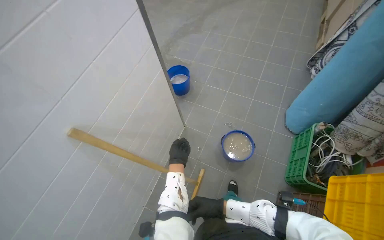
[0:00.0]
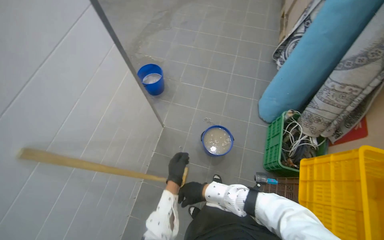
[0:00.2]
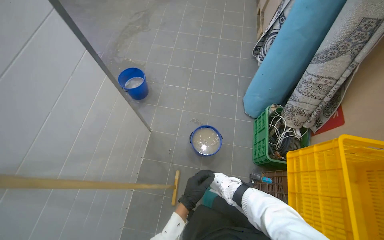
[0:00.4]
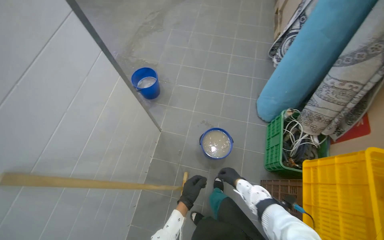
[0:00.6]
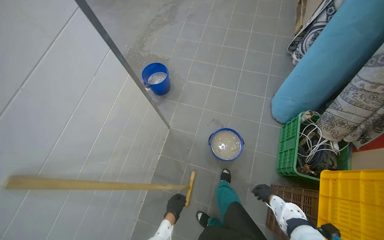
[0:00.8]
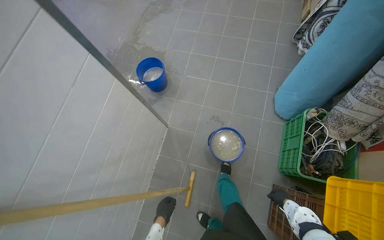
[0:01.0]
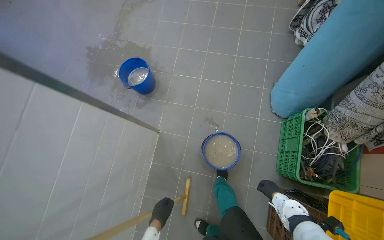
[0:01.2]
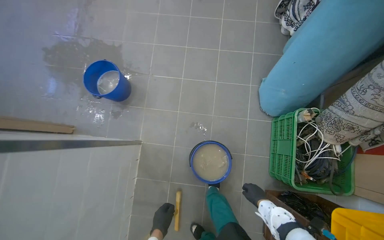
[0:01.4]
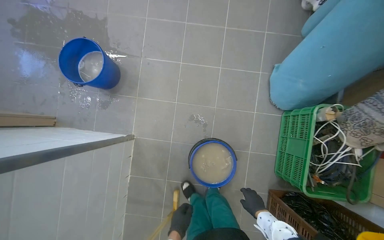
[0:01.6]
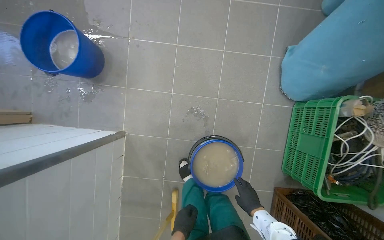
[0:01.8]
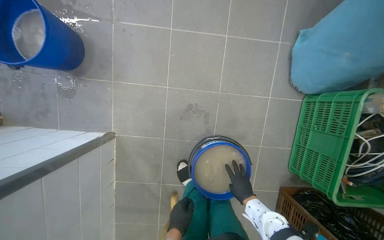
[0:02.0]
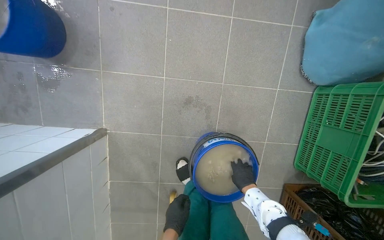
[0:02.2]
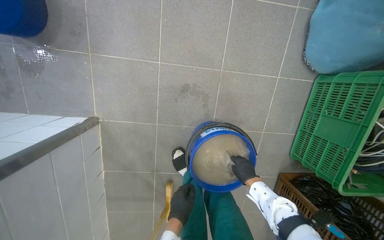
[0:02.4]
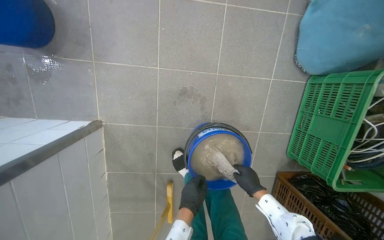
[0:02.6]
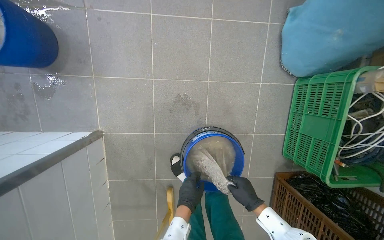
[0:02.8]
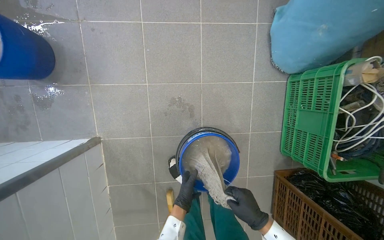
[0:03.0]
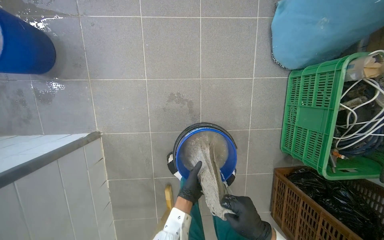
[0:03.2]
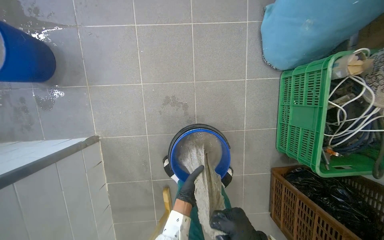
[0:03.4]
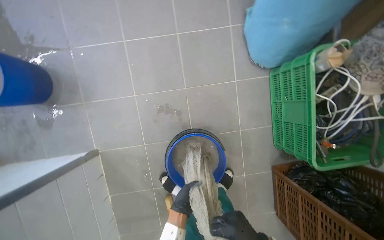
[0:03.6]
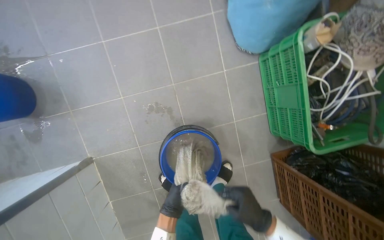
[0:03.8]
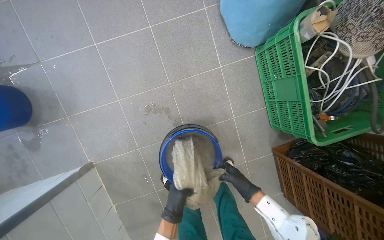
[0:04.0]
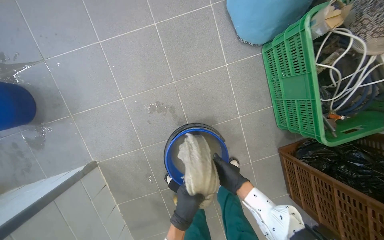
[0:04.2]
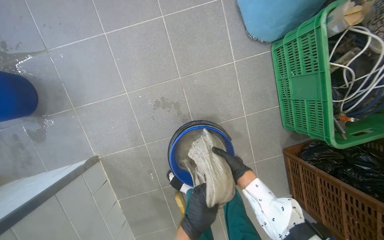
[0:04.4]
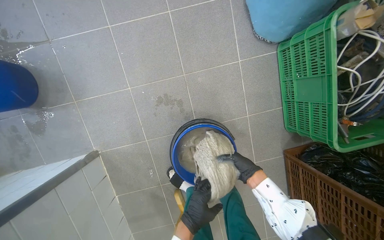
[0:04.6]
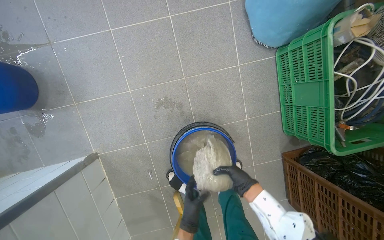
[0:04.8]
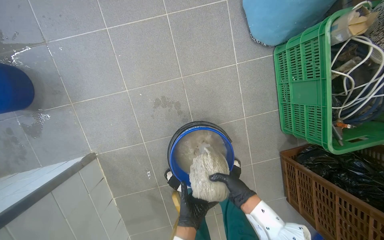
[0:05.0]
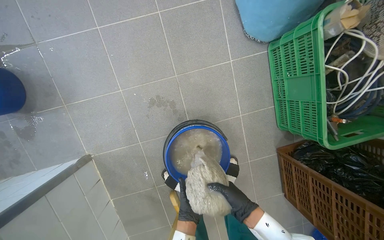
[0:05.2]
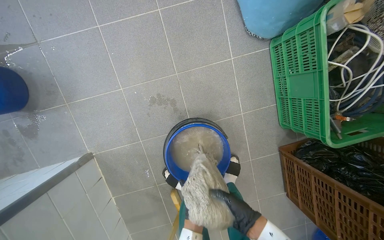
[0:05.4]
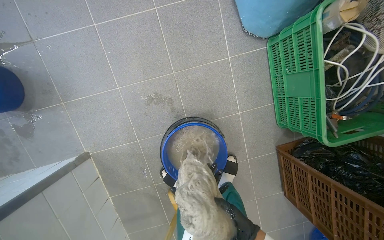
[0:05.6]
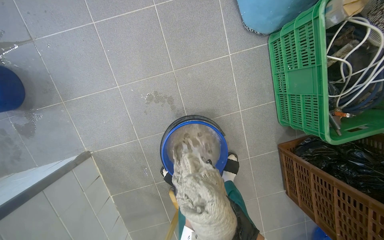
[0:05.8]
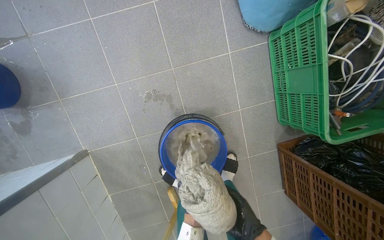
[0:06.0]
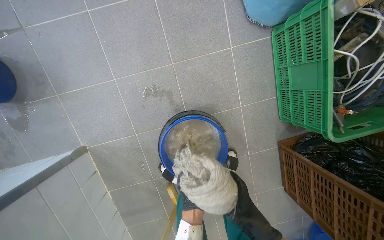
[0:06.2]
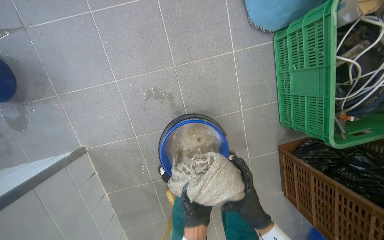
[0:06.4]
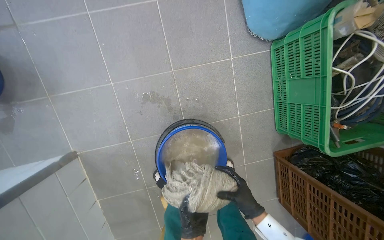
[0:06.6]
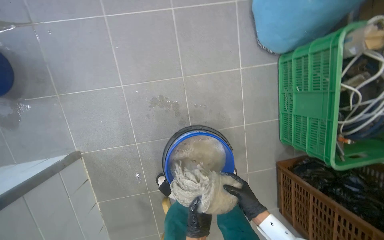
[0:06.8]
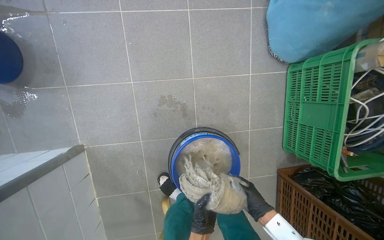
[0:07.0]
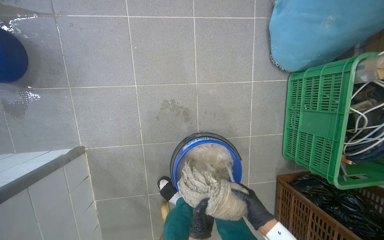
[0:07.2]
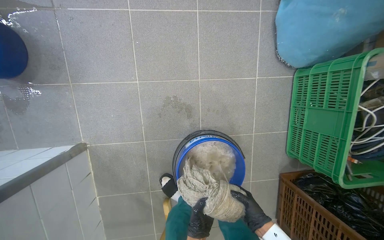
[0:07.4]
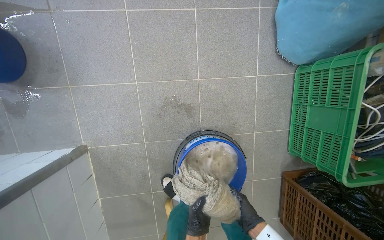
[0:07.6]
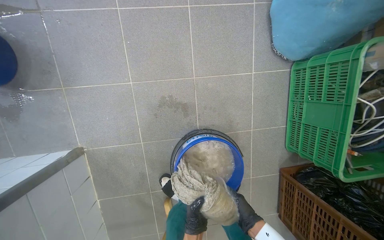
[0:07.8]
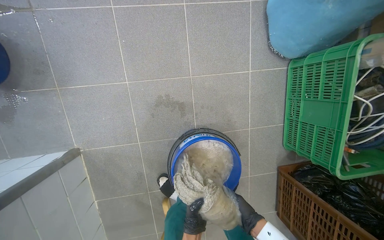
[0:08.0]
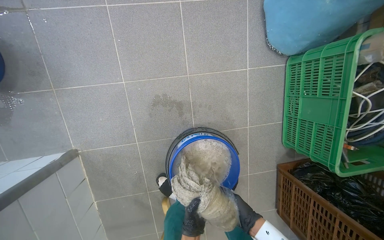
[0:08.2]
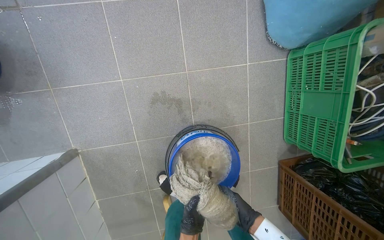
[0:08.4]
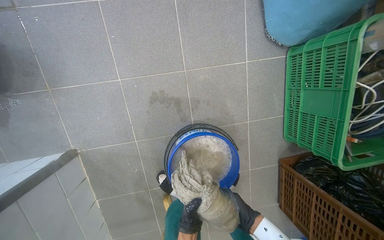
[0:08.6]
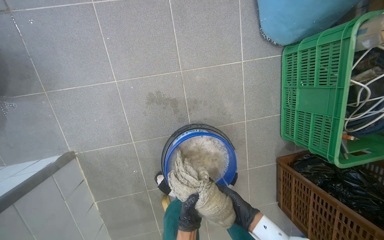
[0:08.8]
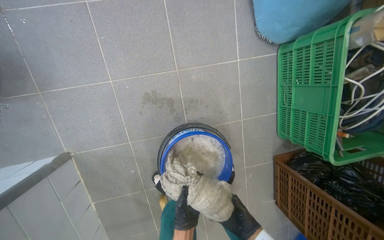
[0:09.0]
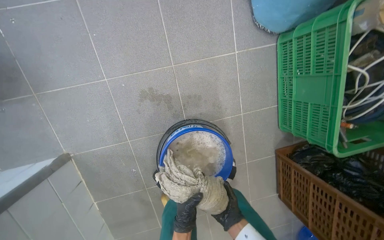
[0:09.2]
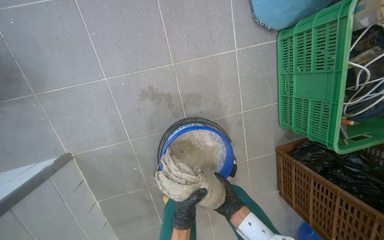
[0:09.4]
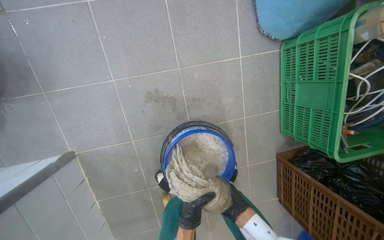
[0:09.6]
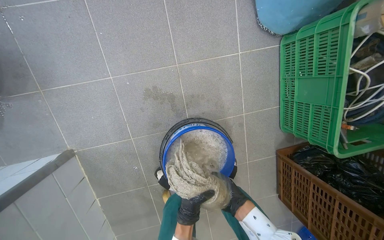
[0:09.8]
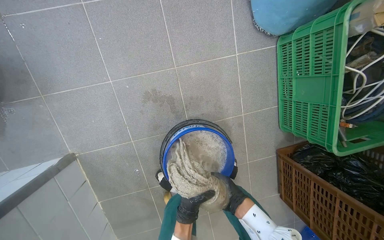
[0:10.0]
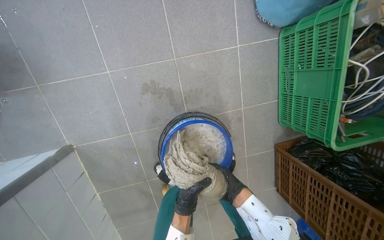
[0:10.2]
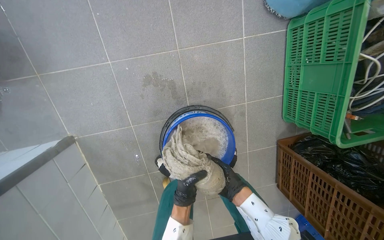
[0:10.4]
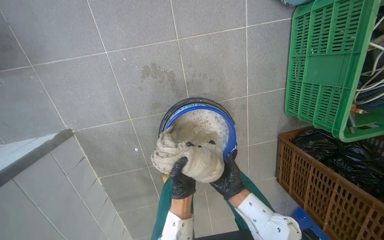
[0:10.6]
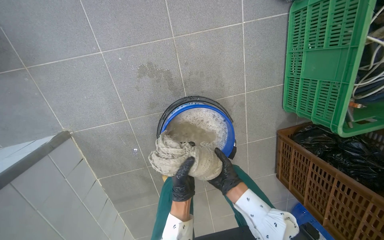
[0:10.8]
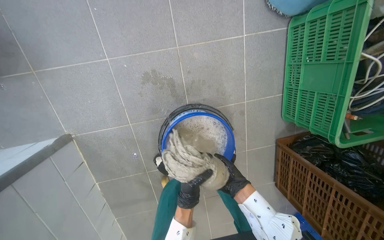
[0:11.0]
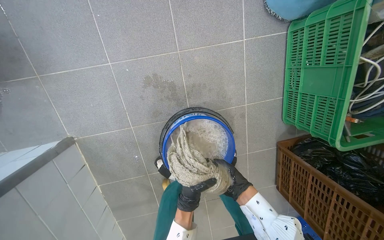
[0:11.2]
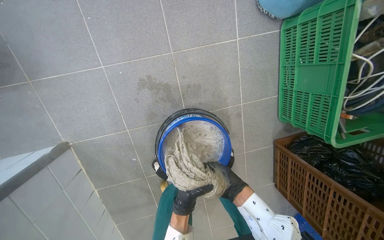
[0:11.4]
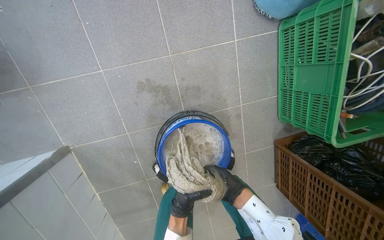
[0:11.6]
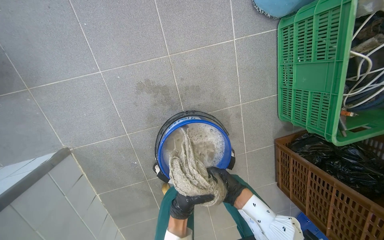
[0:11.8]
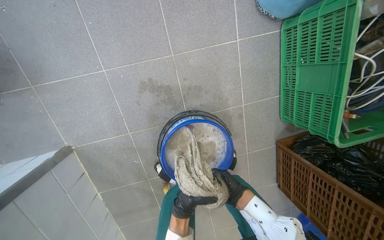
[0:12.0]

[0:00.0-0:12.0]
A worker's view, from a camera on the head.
Job: preparing cleaning supplies.
The whole recording: Wringing out mop cloth. The worker wrings out a wet cloth from the cleaning bucket.
0:00.0 to 0:01.6: The head travels about 80 cm. The view tips downward by approximately 20 degrees.
0:01.6 to 0:03.0: The right hand travels up the picture and back again, some 15 cm each way; the left hand travels up the picture by approximately 15 cm.
0:07.6 to 0:09.0: The hands work in one place, with small movements.
0:10.4 to 0:12.0: The hands are busy where they are.

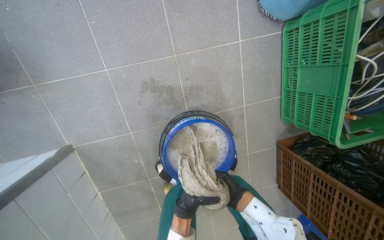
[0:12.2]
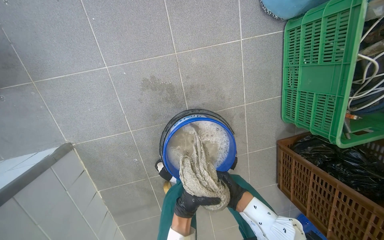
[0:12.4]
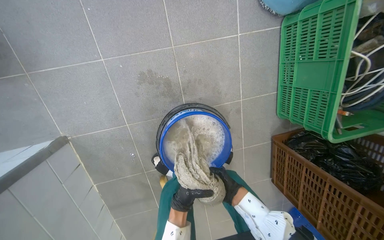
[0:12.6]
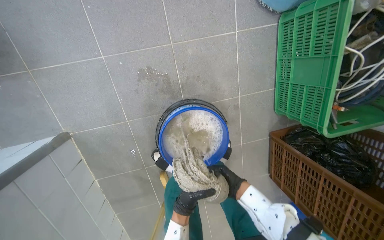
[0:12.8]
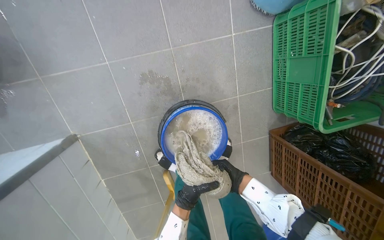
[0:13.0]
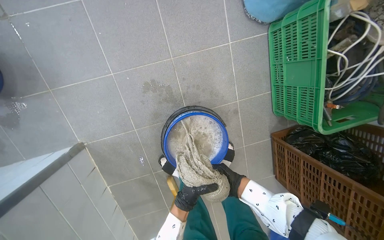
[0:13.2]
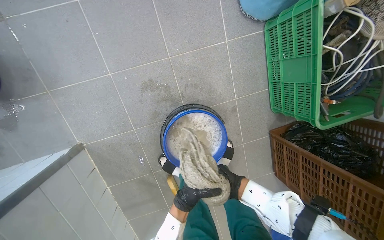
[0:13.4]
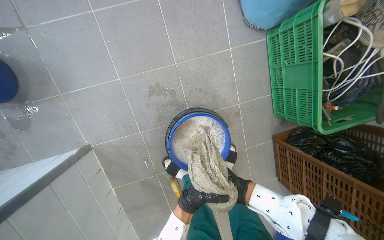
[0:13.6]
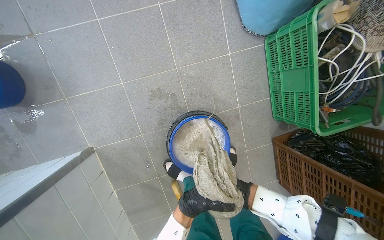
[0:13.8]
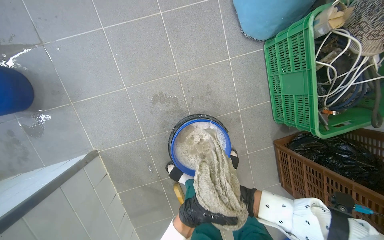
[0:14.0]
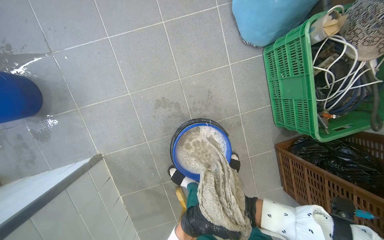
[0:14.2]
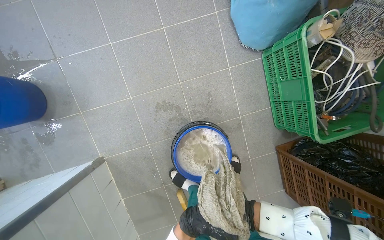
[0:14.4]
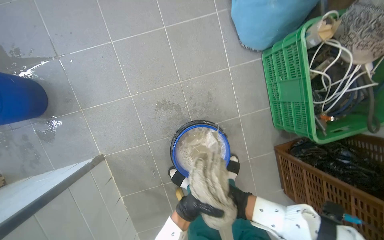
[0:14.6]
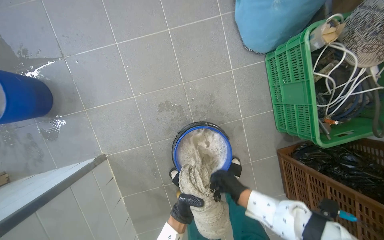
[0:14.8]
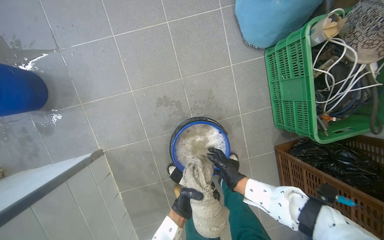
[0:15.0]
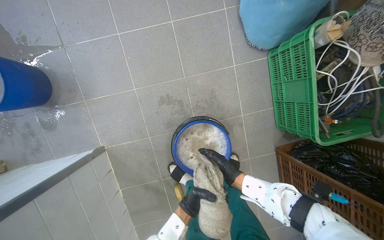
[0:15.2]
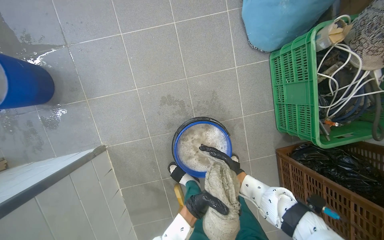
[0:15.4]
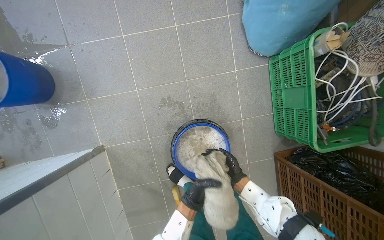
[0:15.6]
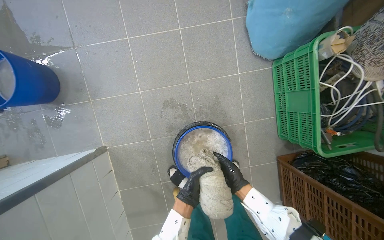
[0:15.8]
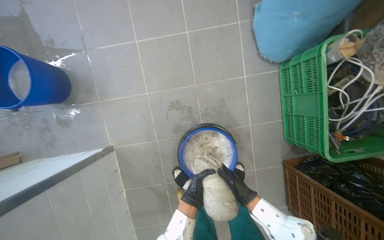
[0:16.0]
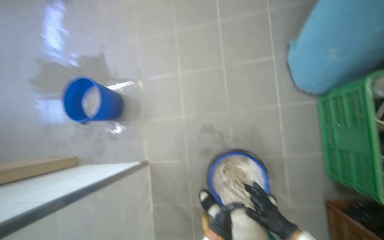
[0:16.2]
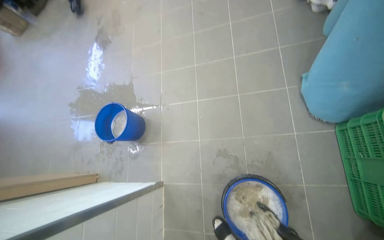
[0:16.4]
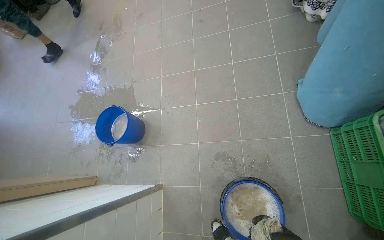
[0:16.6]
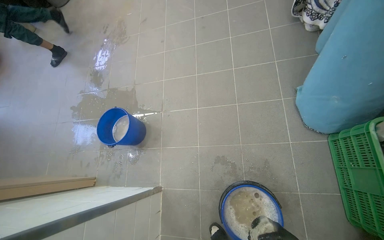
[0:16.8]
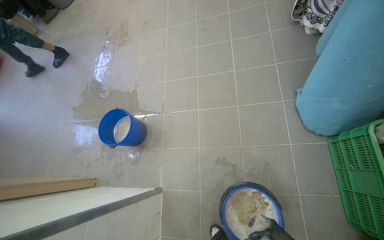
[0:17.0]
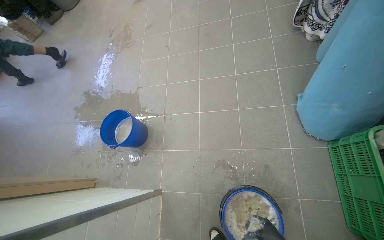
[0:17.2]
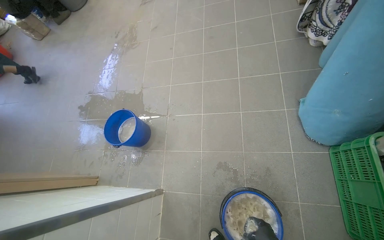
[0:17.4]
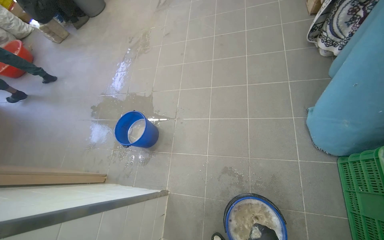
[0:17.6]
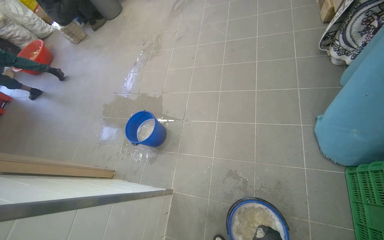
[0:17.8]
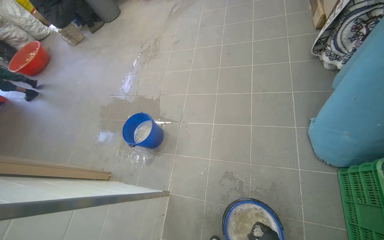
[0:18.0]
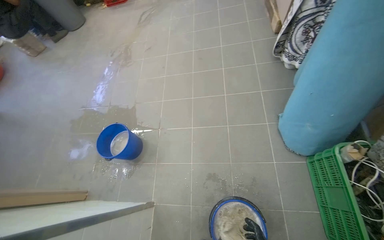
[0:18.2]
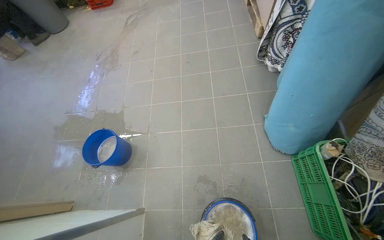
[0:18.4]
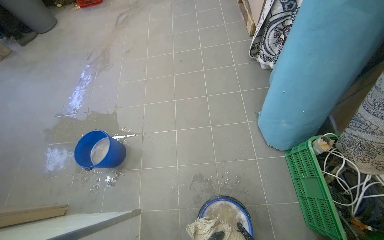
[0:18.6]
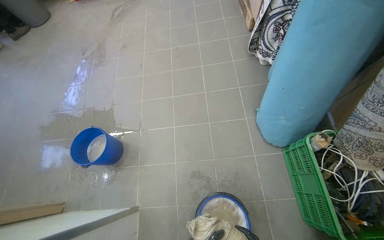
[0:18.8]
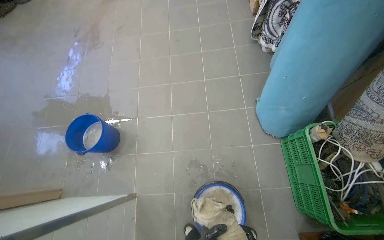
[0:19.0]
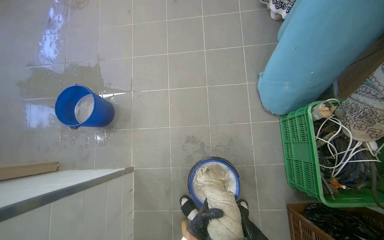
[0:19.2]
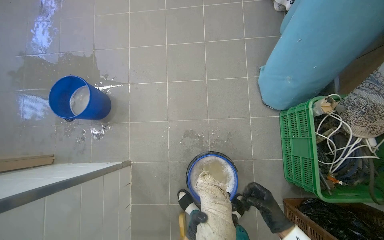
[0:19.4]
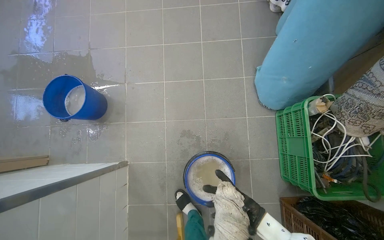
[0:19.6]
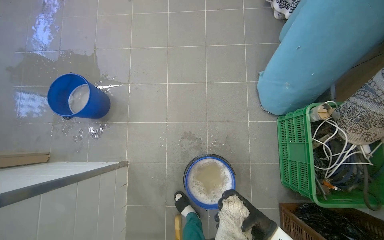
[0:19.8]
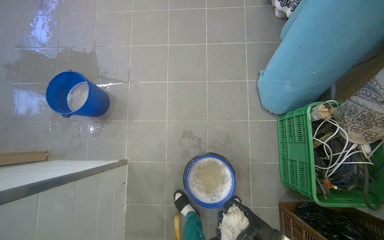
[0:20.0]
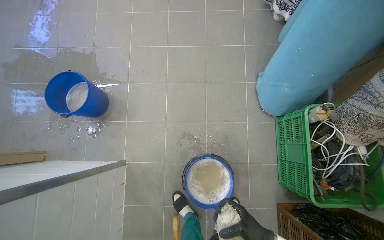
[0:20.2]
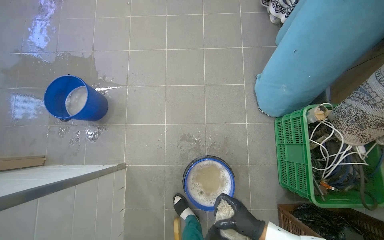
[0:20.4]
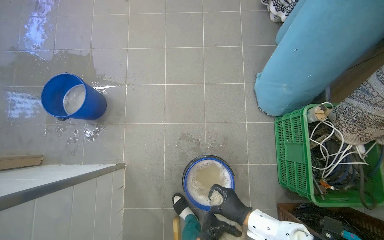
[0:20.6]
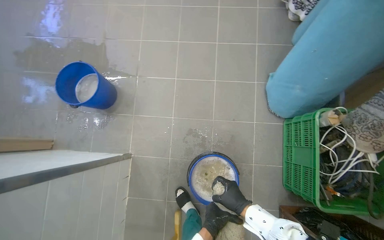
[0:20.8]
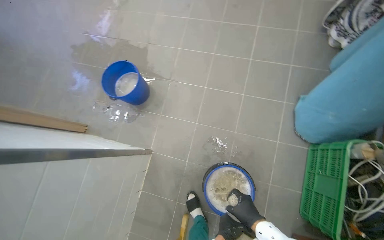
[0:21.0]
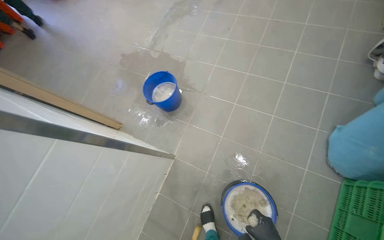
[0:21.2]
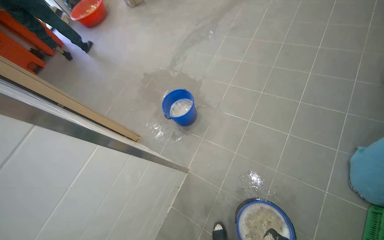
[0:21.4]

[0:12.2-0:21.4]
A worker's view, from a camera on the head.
Job: preparing cleaning supplies.
The whole recording: Wringing out mop cloth. The worker wrings out a wet cloth from the cleaning bucket.
0:15.2 to 0:16.8: The wearer's head swings some 20 degrees to the left. The view tips upward by some 25 degrees.
0:18.4 to 0:19.8: The view tips downward by roughly 15 degrees.
0:19.8 to 0:21.4: The head rotates approximately 30 degrees to the left. The view tips upward by approximately 15 degrees.
